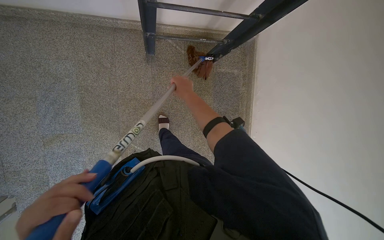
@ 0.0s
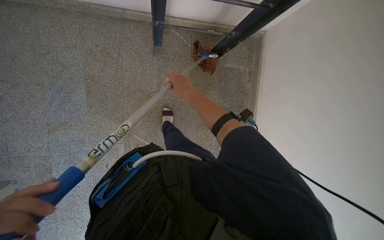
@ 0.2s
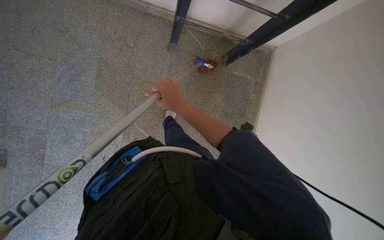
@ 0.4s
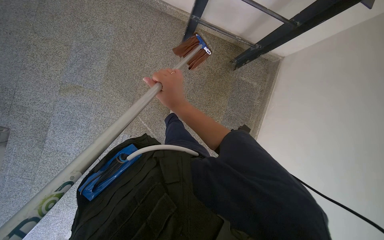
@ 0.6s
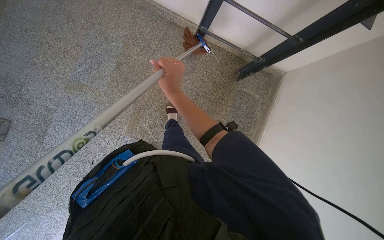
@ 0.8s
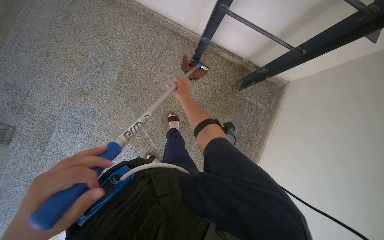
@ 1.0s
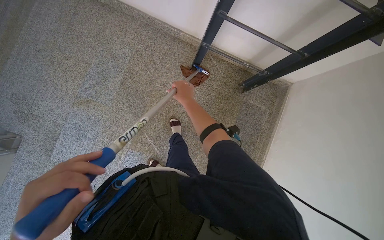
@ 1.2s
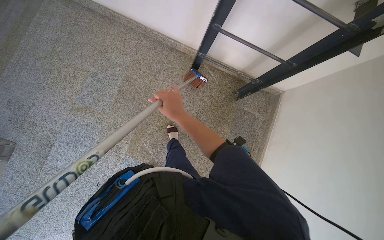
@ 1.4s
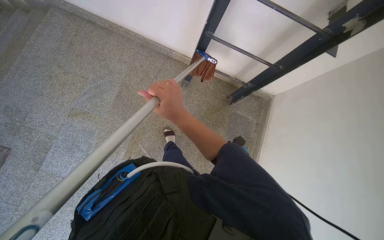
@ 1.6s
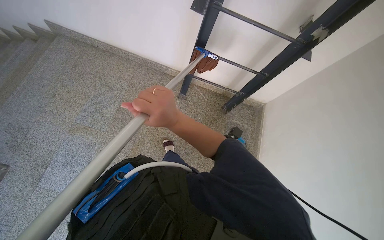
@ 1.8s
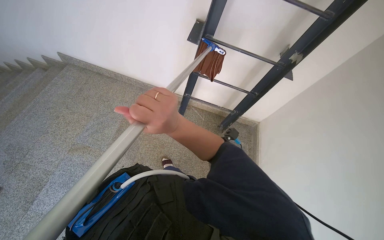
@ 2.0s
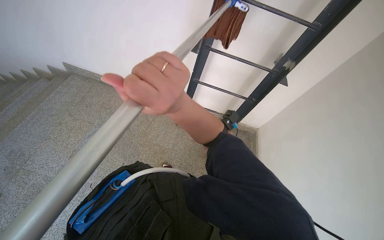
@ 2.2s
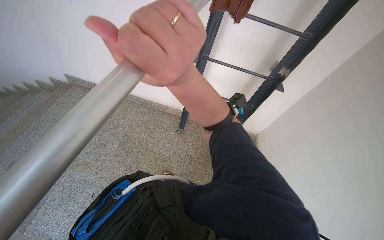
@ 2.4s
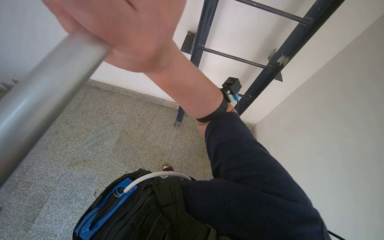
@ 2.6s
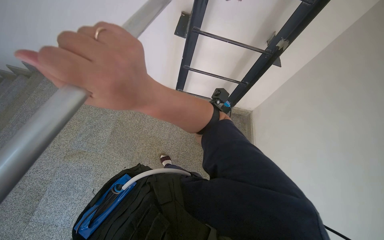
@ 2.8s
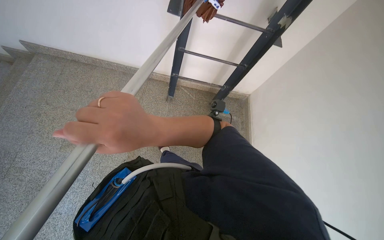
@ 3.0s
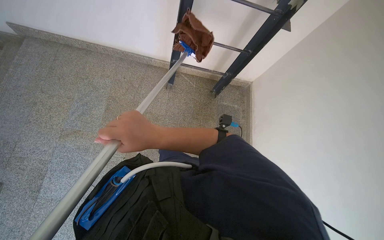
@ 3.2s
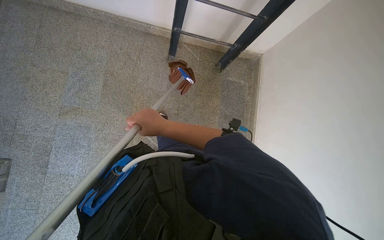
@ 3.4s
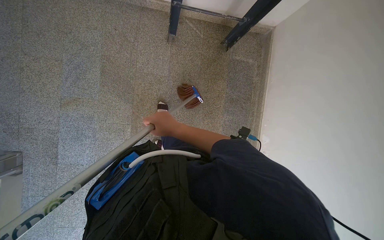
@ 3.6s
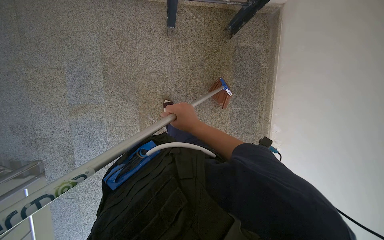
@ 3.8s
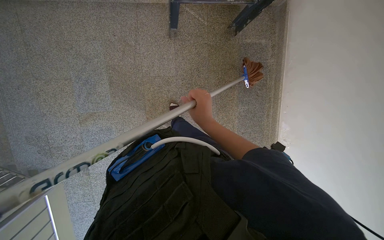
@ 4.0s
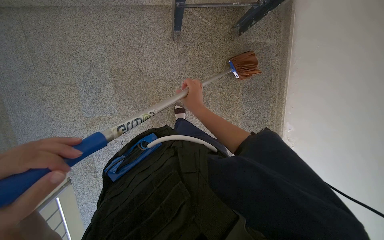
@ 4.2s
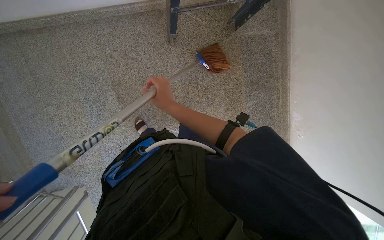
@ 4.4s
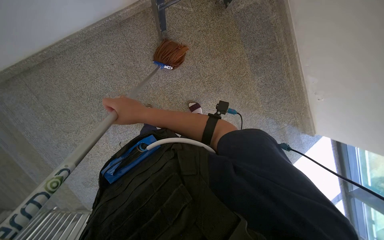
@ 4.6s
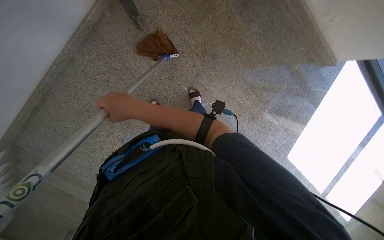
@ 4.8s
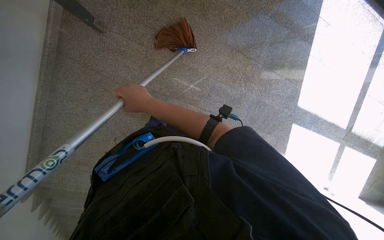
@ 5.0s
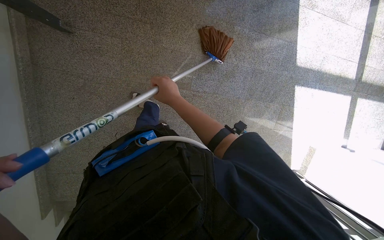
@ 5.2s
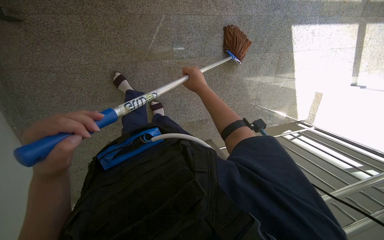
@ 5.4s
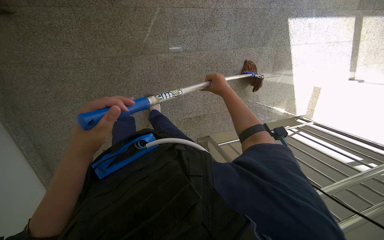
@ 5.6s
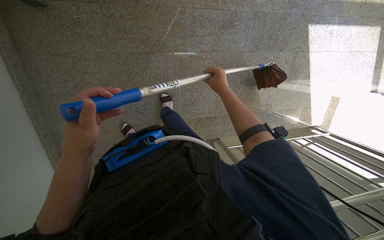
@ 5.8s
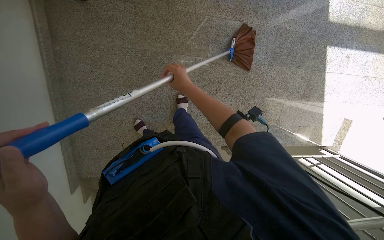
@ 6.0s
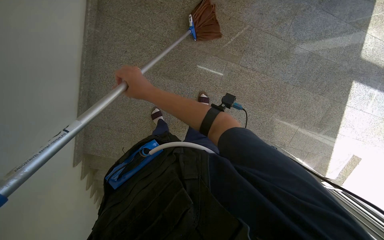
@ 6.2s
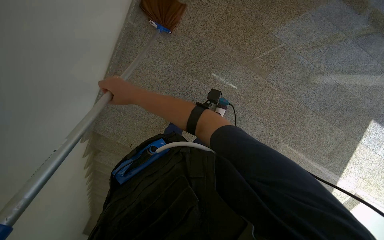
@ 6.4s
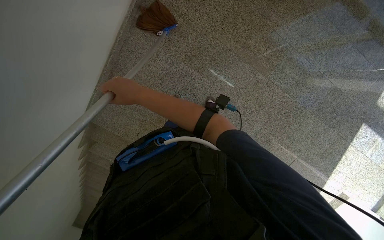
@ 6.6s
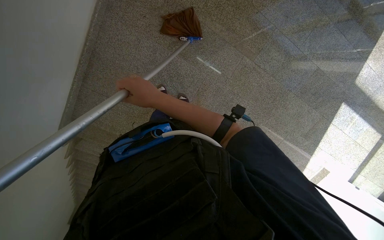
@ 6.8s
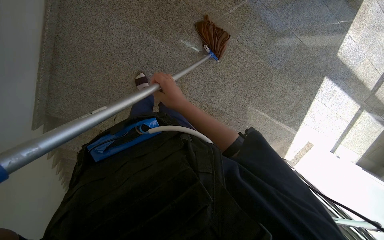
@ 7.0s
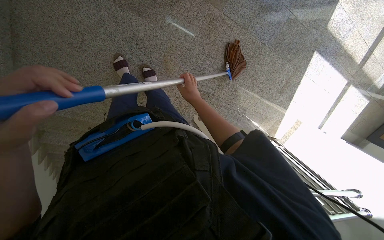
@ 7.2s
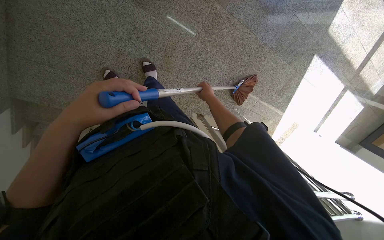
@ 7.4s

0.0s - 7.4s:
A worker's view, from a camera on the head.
Job: sweeping floor.
The whole recording: Sweeping floor on landing. The worker sweeps the floor of the landing area with a broom.
0.0s - 1.4s: The camera pitches upward, by approximately 15 degrees. The right hand swings nearer and farther, approximately 20 cm each way, with 2 reversals.
1.4s - 3.0s: The camera pitches upward, by about 15 degrees.
3.0s - 4.4s: The wearer moves approximately 50 cm. The camera pitches downward, by about 35 degrees.
4.4s - 6.0s: The view pans to the left by roughly 15 degrees. The view tips downward by some 20 degrees. The scene rotates counterclockwise by approximately 65 degrees.
6.0s - 7.4s: The camera pitches downward, by about 15 degrees.

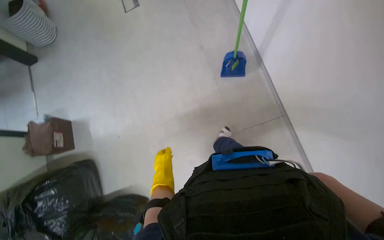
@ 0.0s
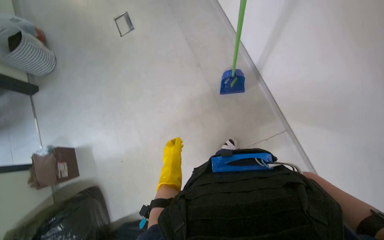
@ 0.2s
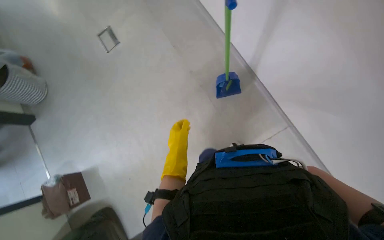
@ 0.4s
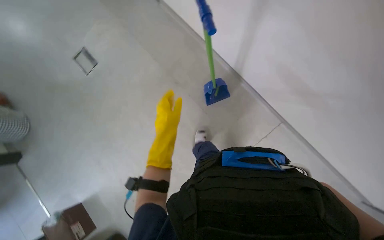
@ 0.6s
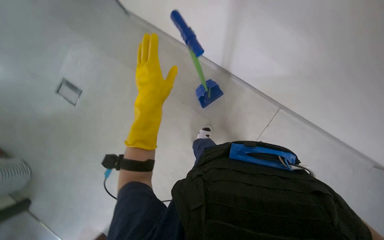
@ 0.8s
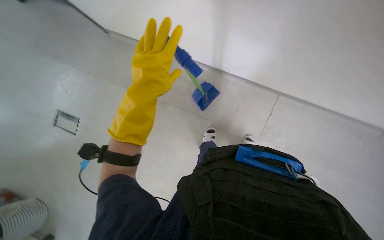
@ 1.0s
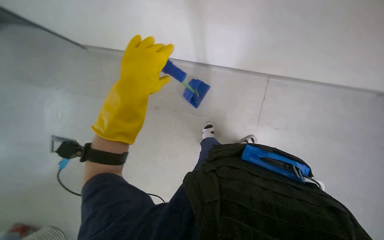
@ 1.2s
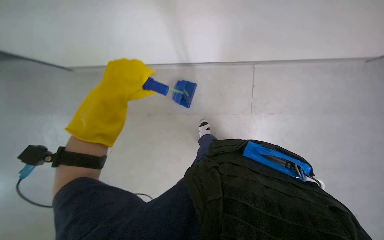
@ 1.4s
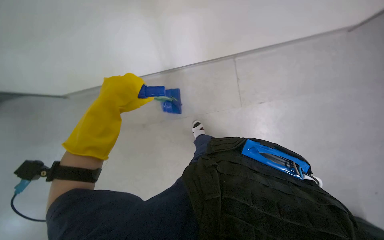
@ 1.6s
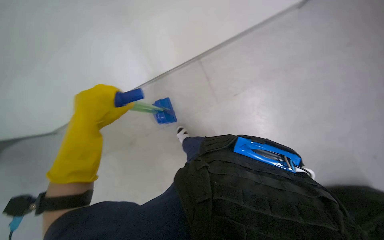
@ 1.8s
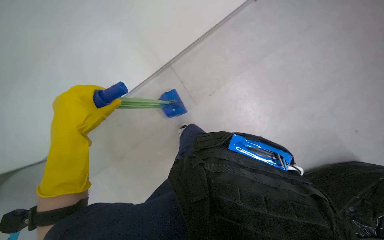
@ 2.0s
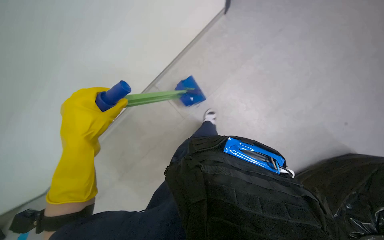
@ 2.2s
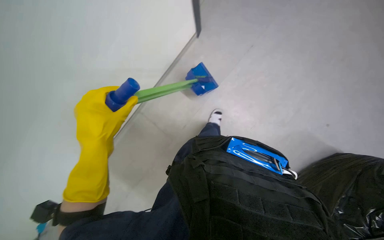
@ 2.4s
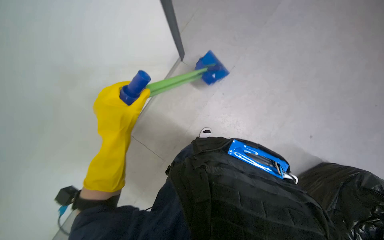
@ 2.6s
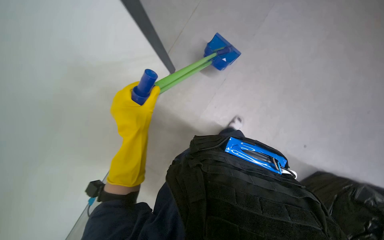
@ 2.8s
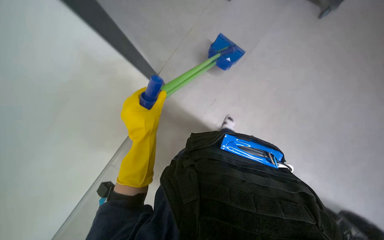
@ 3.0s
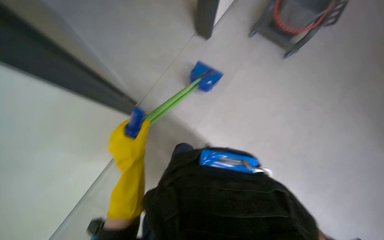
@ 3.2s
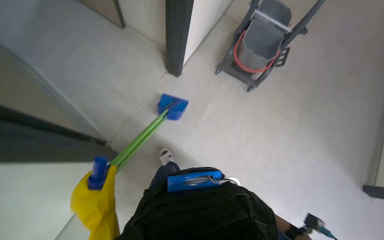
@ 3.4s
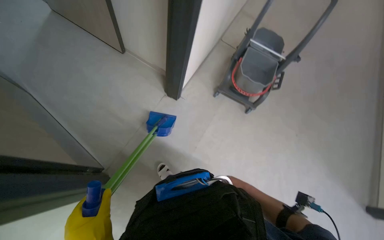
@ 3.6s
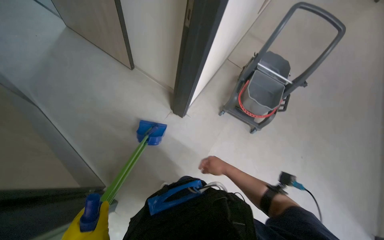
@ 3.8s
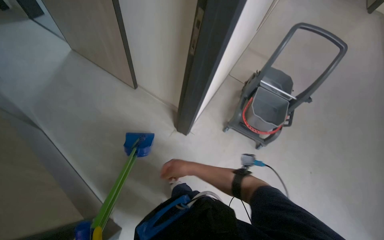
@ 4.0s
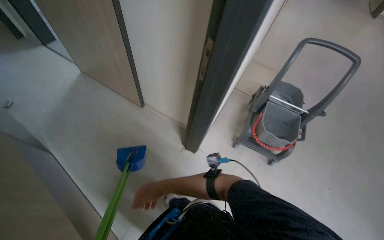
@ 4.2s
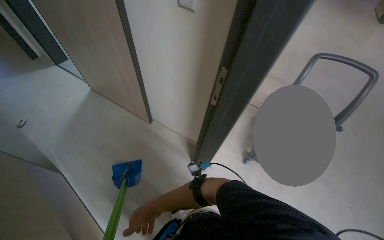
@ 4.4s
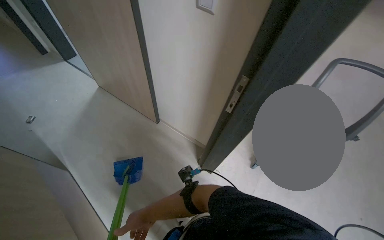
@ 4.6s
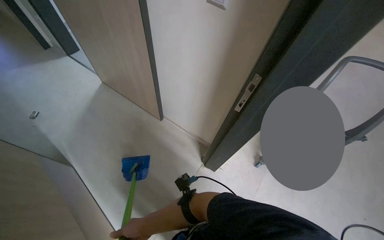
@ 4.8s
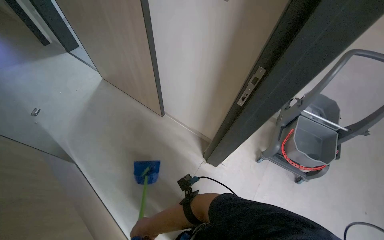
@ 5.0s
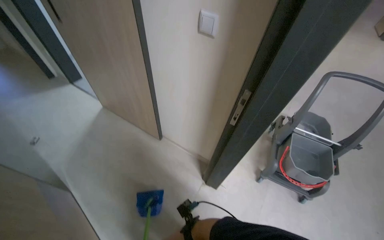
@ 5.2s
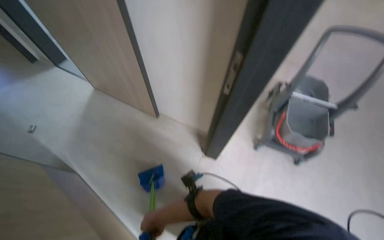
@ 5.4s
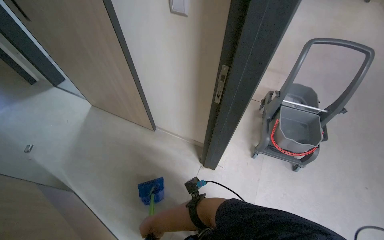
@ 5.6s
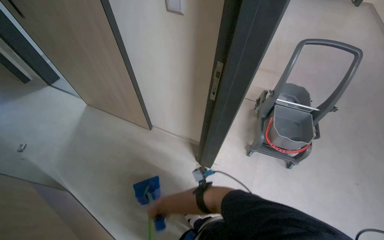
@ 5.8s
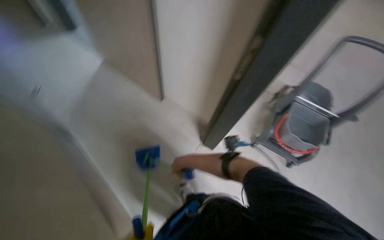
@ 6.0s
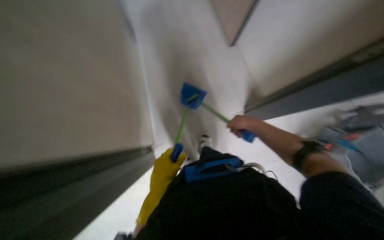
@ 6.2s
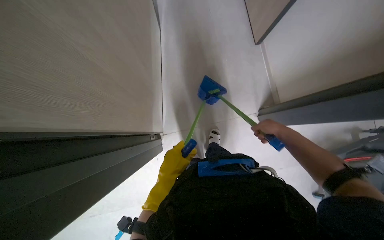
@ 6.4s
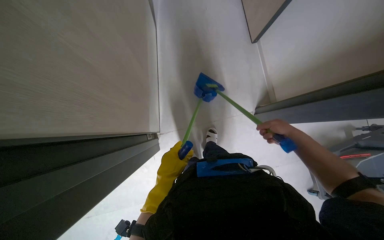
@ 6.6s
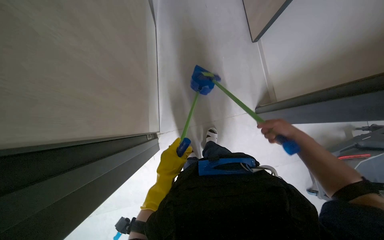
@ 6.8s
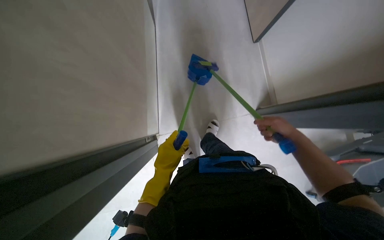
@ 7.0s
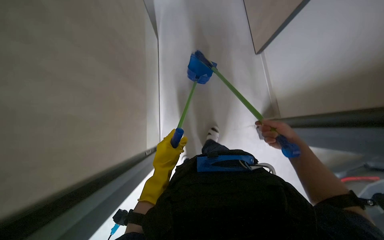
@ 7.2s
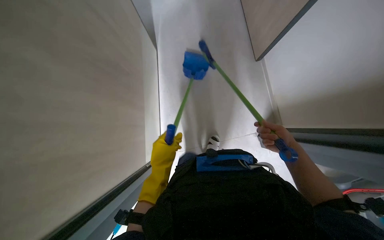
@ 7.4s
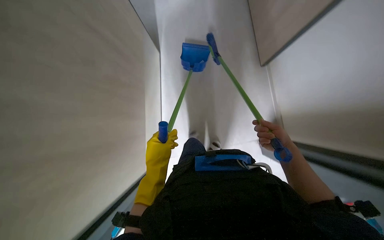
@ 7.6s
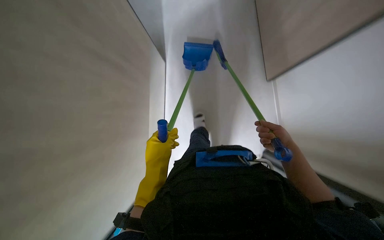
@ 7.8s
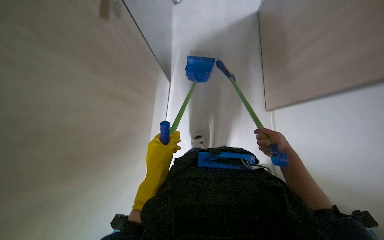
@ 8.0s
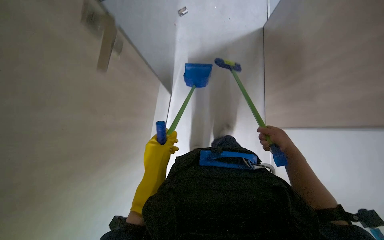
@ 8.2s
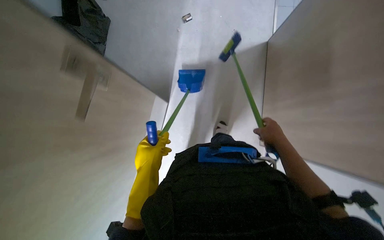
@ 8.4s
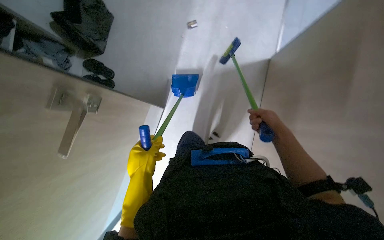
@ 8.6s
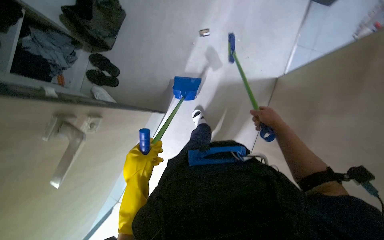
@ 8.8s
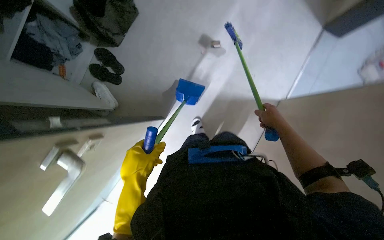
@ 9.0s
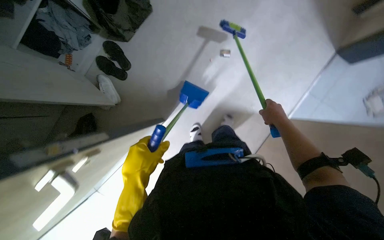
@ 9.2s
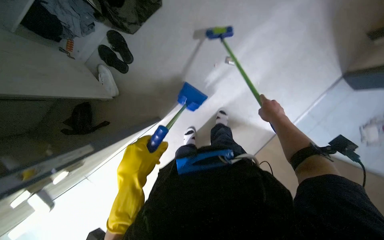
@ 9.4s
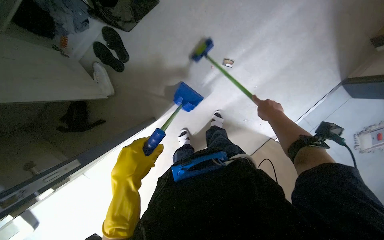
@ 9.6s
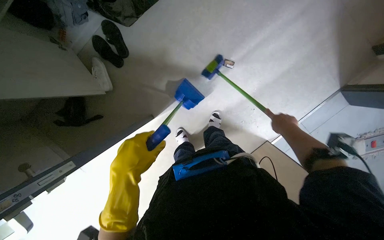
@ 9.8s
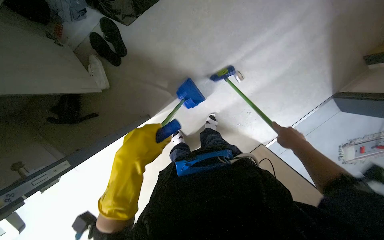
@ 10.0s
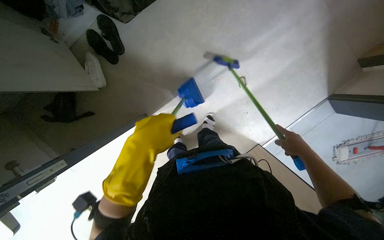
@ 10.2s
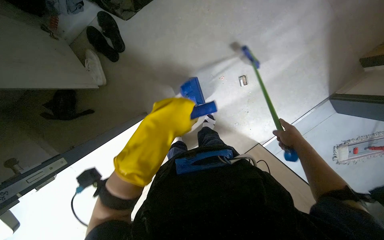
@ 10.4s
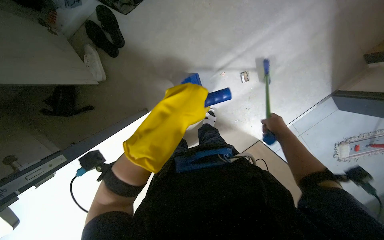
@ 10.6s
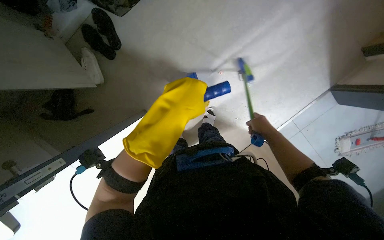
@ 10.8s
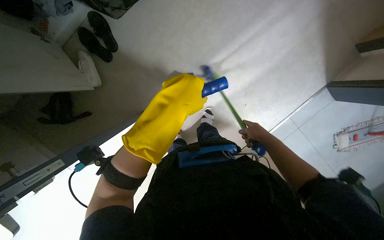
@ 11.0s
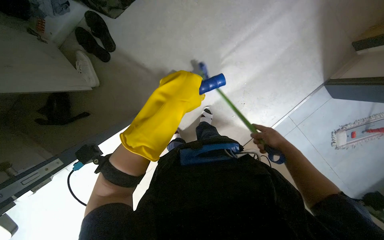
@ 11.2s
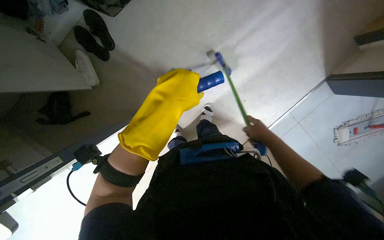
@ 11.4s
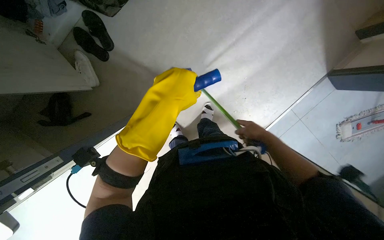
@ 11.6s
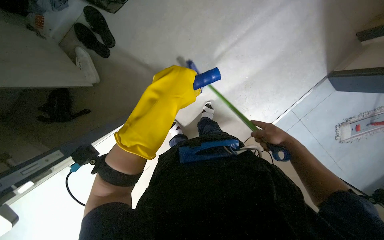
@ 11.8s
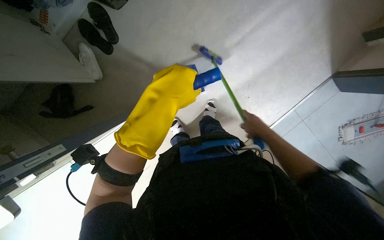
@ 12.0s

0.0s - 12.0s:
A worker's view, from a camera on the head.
Job: sweeping floor.
The whole recording: Sweeping floor with broom and dustpan. The worker sweeps the floor using a broom and dustpan.
0.0s - 1.6s: Everything in view rotates some 70 degrees counterclockwise.
1.6s - 3.0s: The left hand goes approximately 20 cm to the right.
3.0s - 4.4s: The head travels roughly 60 cm. The view tilts approximately 30 degrees upward.
6.0s - 7.6s: The head turns to the left by about 45 degrees. The camera pitches downward, by about 10 degrees.
7.6s - 9.0s: The view tips upward by some 15 degrees. The right hand travels up the picture by roughly 25 cm.
9.0s - 10.4s: The left hand heads up the picture, covering approximately 10 cm.
10.4s - 12.0s: The right hand moves to the left, some 10 cm.
